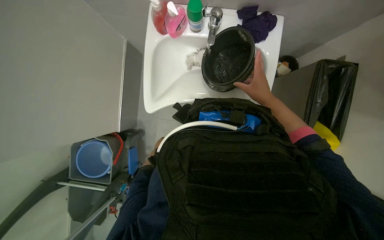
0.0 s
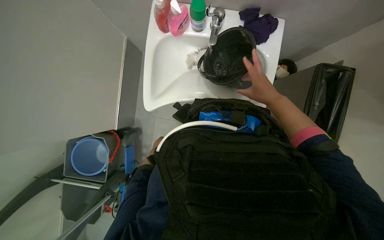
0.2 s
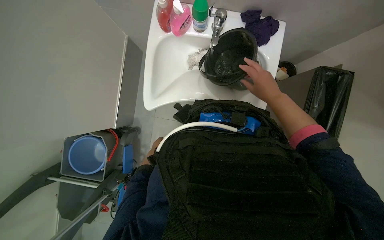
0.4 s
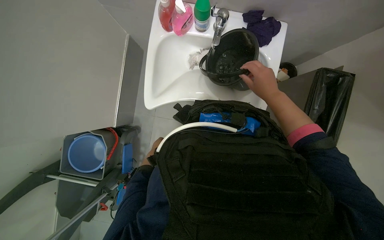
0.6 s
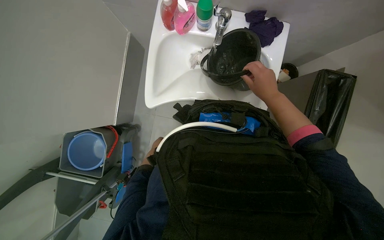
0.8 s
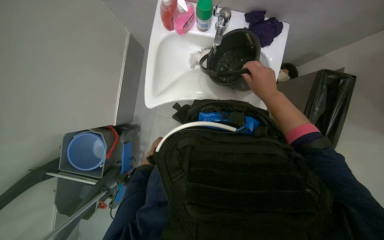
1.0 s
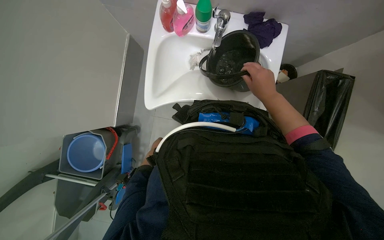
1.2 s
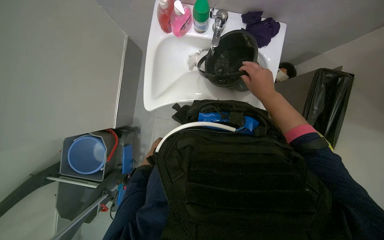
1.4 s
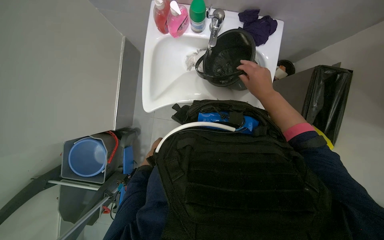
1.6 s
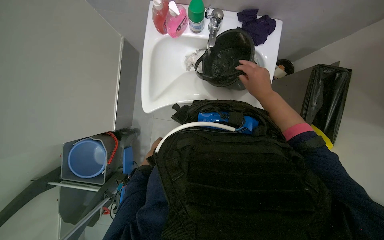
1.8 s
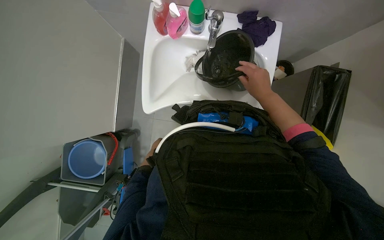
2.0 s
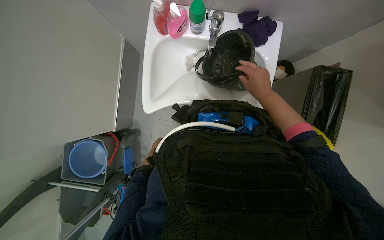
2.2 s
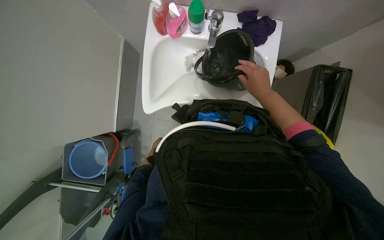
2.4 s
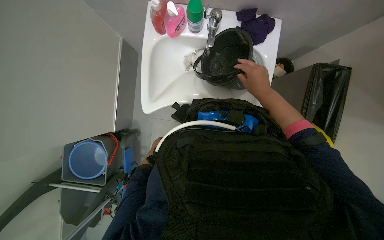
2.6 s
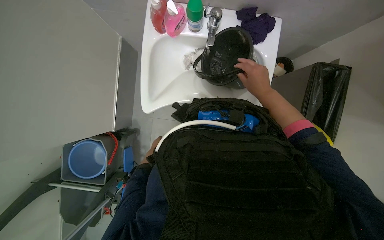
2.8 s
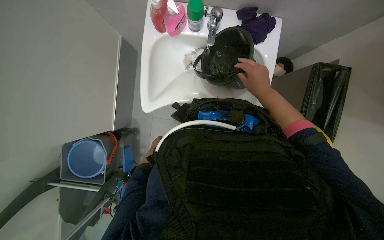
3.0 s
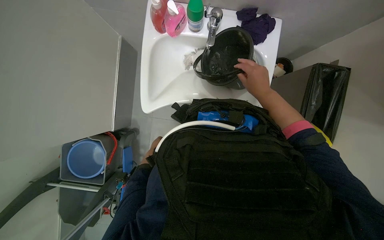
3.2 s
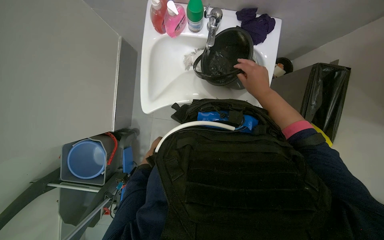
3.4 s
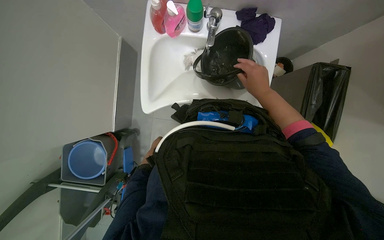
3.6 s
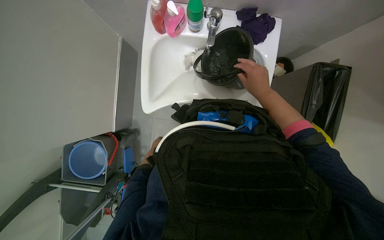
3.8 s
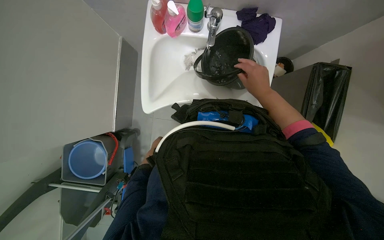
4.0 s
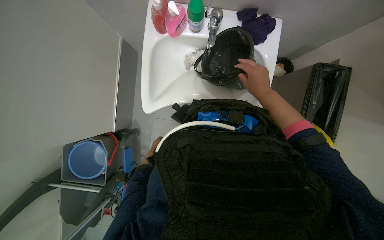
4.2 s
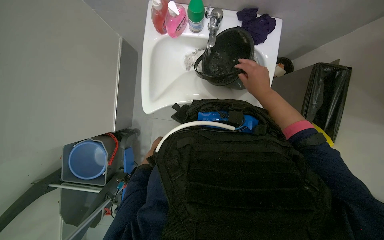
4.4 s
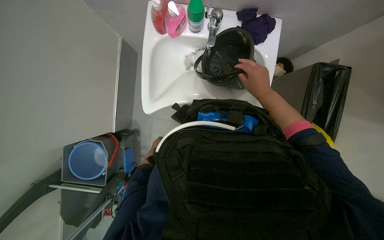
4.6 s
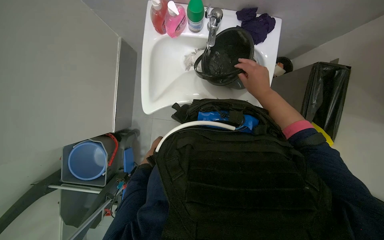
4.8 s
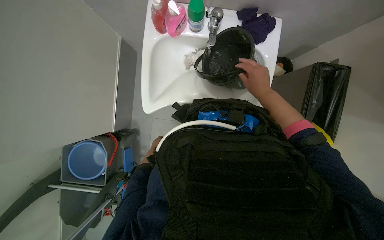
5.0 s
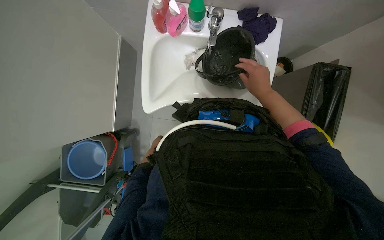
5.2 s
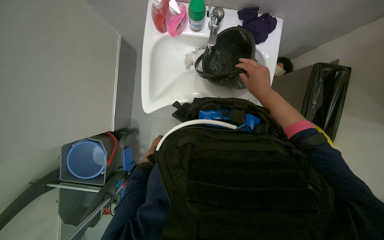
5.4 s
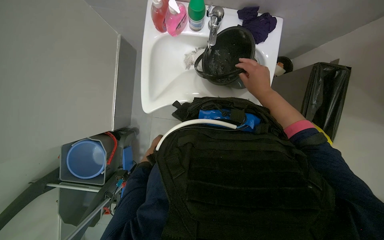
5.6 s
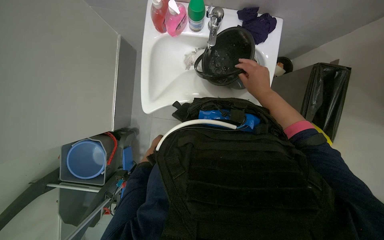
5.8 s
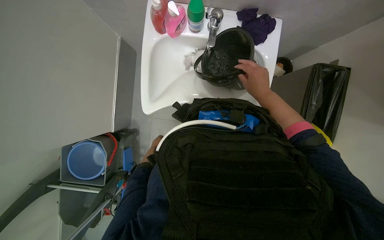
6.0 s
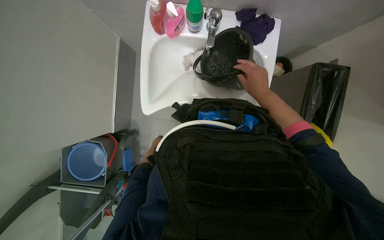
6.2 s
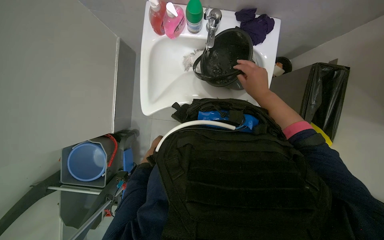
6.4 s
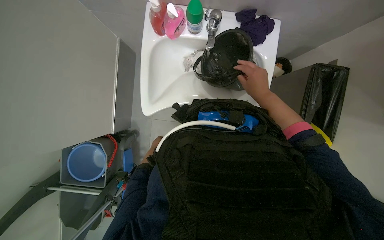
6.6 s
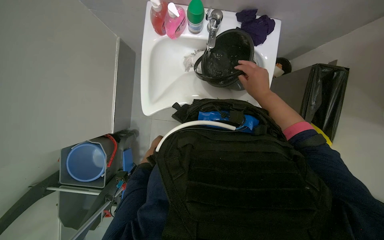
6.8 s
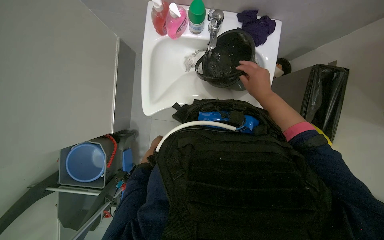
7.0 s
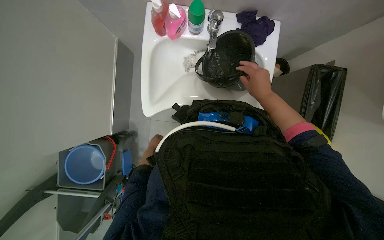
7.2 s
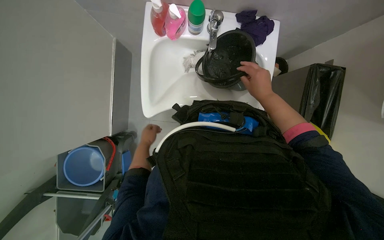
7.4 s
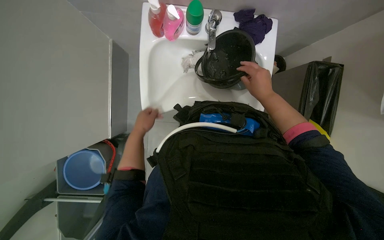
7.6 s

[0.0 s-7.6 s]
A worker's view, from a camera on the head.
Job: preparing cleaning supplies.
The whole recording: Filling bucket with water. The worker fills a small black bucket with water from the sink.
1.6 to 4.6 s: The hands stay close to where they were, moving slightly.
4.6 to 6.0 s: The hands work in one place, with small movements.
6.0 to 7.6 s: The left hand travels nearer to the camera and up the picture by about 25 cm.

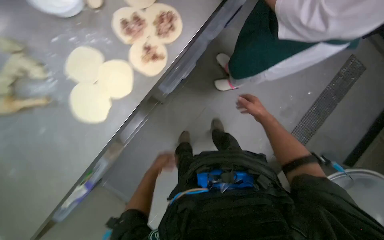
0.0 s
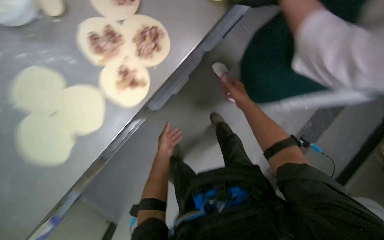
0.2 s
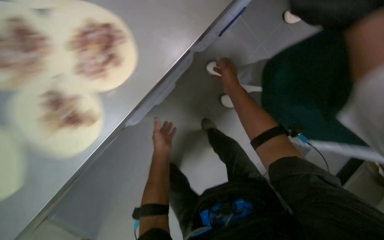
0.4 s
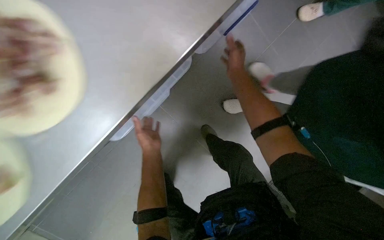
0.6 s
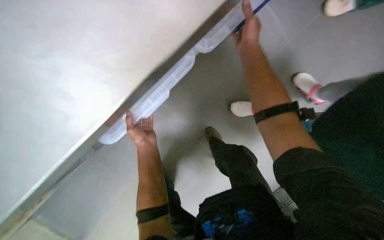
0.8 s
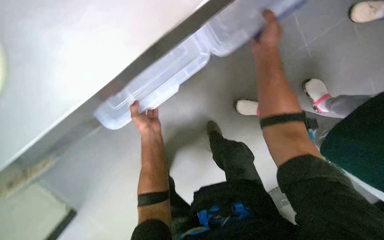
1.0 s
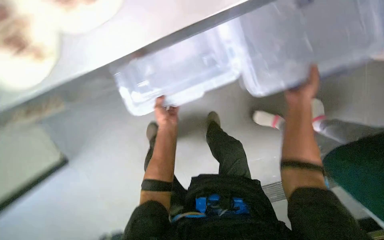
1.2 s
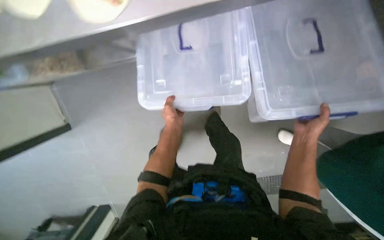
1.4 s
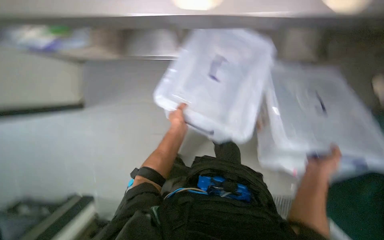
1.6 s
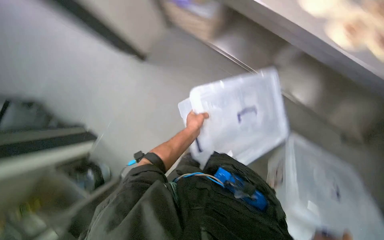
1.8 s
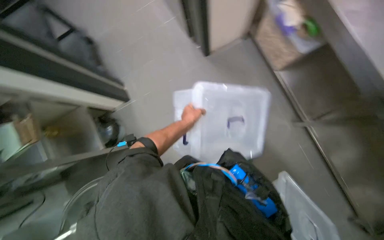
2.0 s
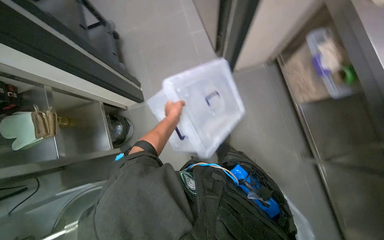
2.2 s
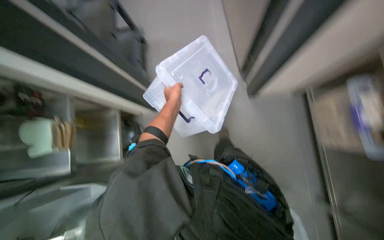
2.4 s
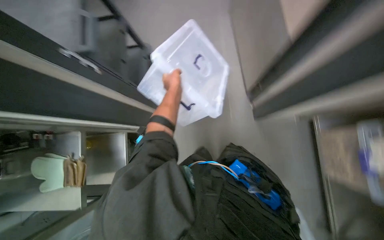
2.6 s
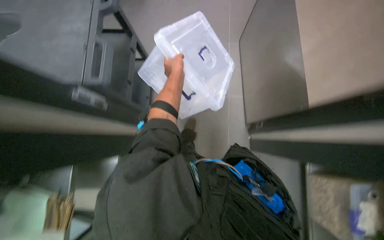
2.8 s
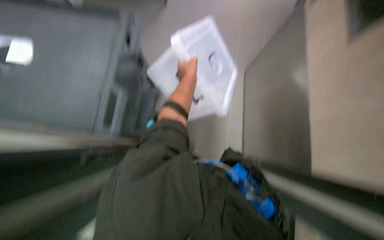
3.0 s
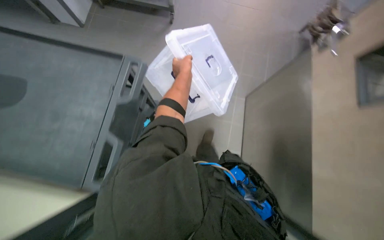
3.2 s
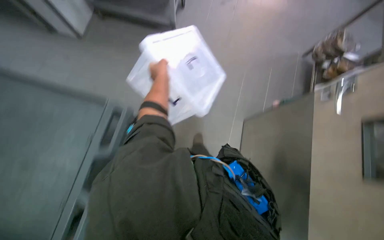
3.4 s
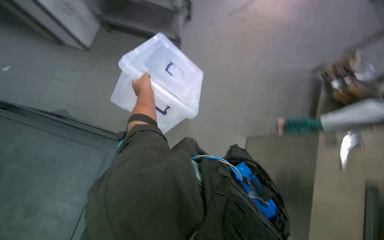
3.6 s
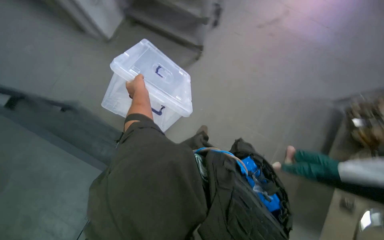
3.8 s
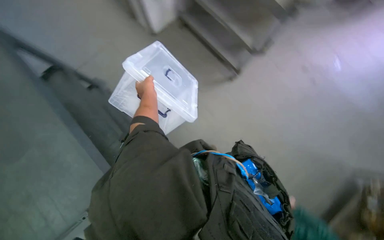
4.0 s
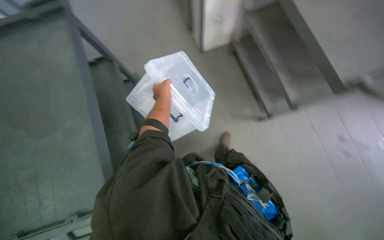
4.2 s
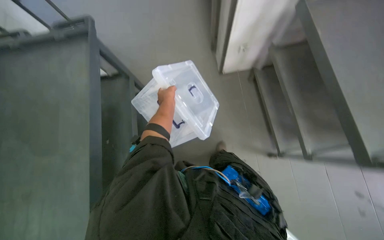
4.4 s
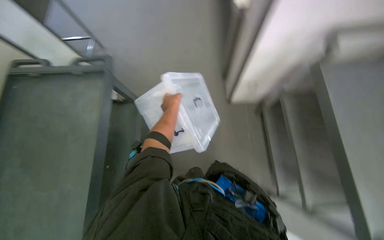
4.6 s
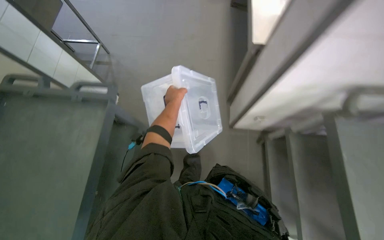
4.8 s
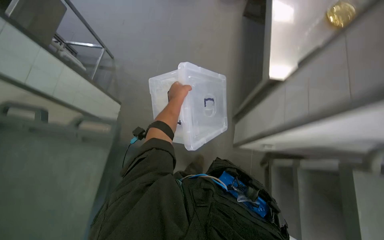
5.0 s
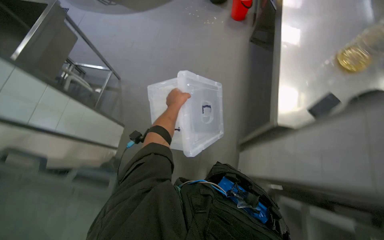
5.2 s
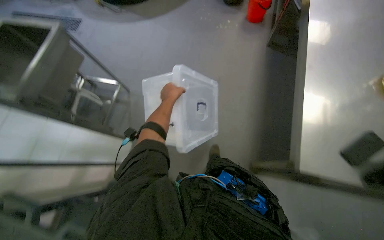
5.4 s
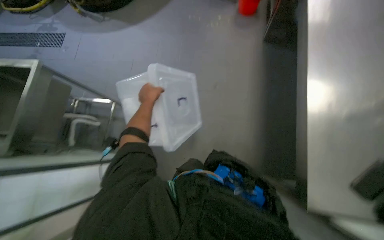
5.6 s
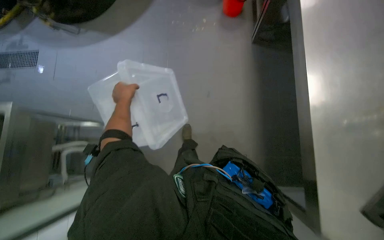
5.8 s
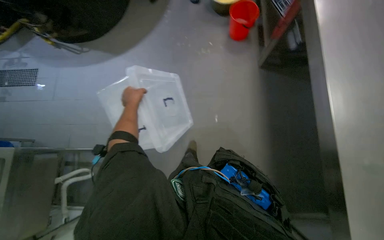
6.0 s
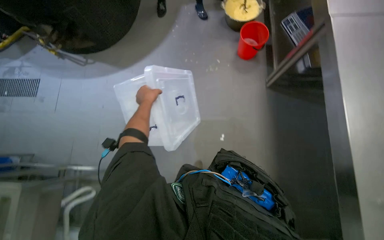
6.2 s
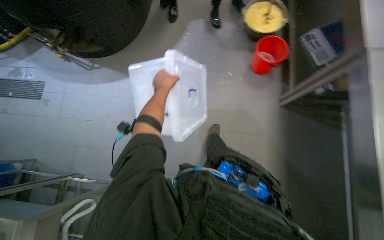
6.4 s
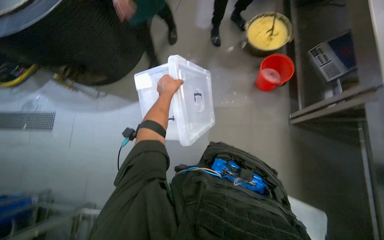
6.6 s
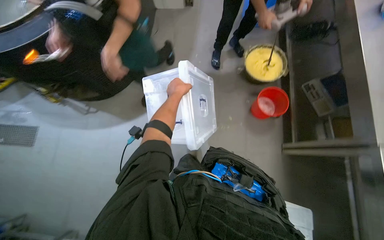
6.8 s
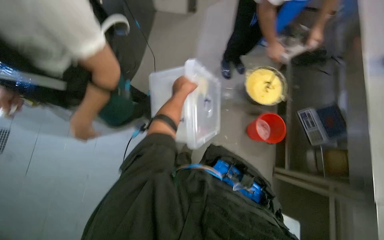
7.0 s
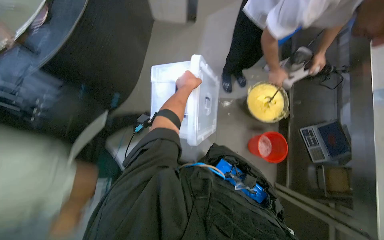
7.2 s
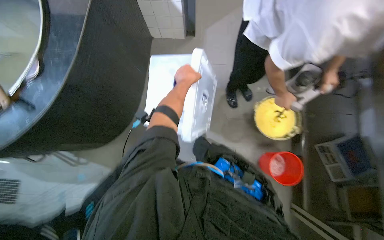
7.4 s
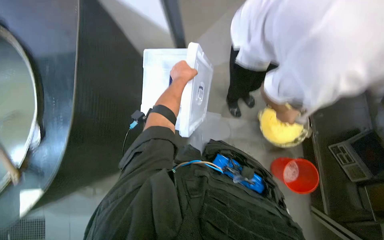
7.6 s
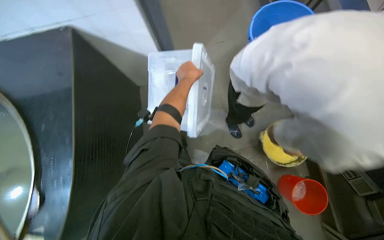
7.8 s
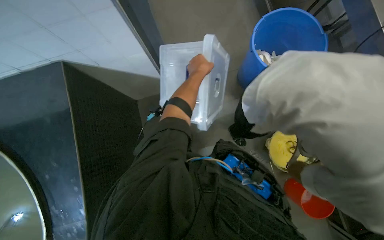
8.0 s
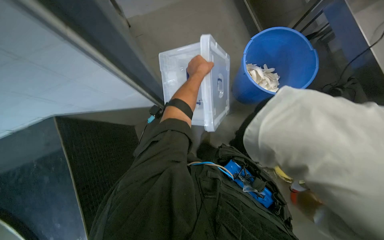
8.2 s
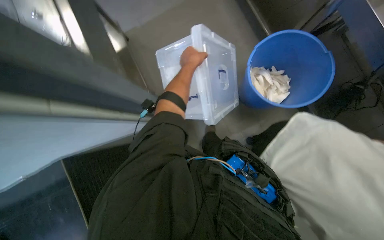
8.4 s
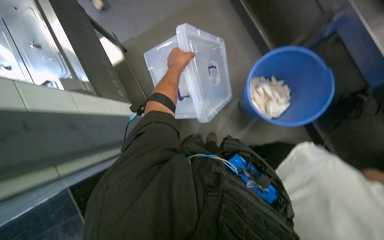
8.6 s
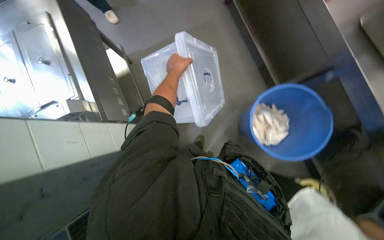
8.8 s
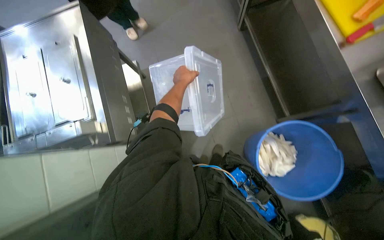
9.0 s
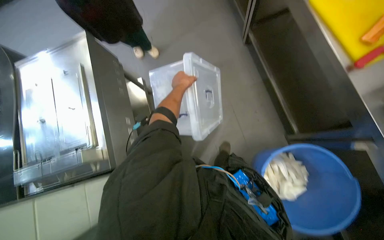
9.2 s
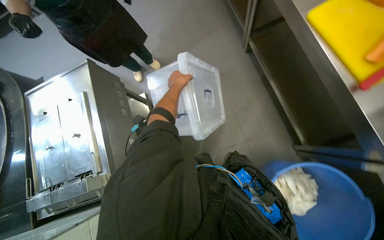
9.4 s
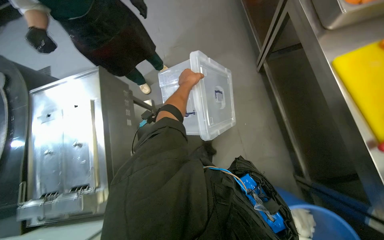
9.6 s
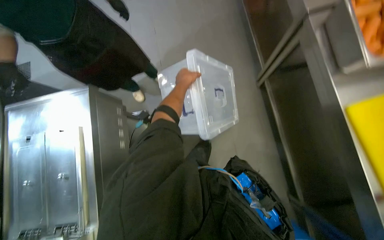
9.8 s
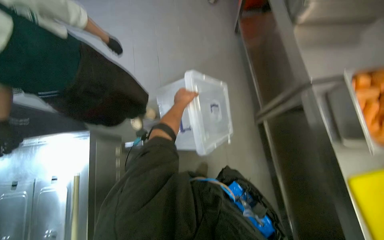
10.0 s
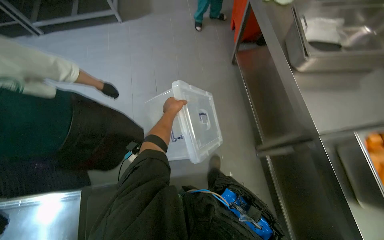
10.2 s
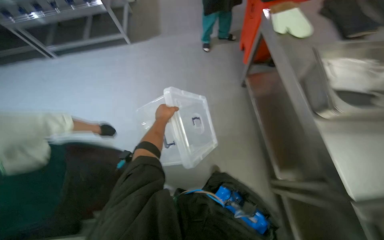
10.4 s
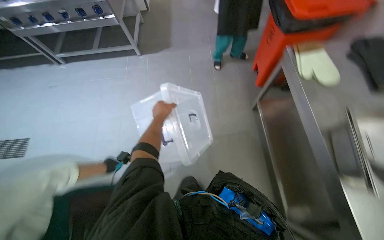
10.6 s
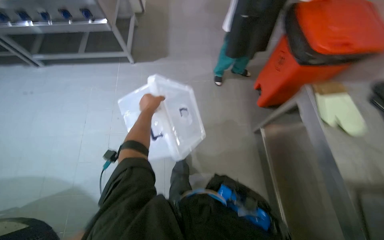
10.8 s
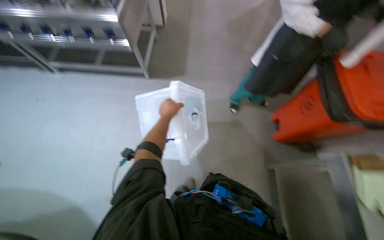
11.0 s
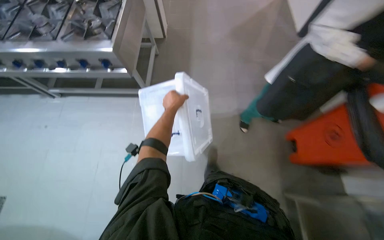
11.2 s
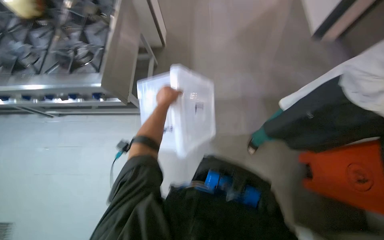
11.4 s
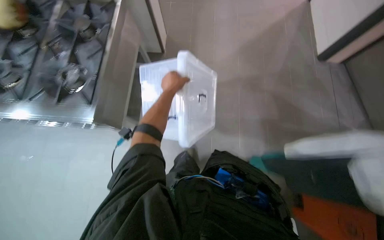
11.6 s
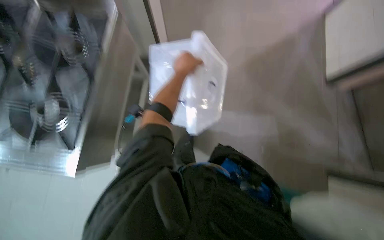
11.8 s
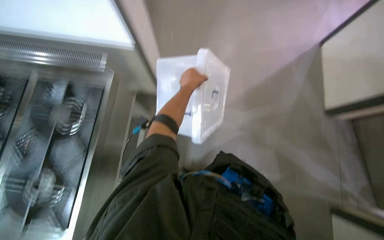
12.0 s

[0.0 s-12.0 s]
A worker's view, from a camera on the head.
Job: organizing items.
The whole recording: Carrying plastic containers. The worker carries two clear plastic containers through the kitchen.
0.0 to 1.6 s: The camera pitches downward, by some 10 degrees. The right hand travels to the right by roughly 15 cm. The left hand travels up the picture and to the right by roughly 30 cm.
1.6 to 3.0 s: The camera travels about 60 cm. The scene turns about 40 degrees clockwise in the picture.
9.0 to 10.4 s: The left hand goes some 10 cm to the left.
